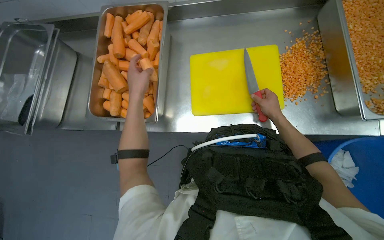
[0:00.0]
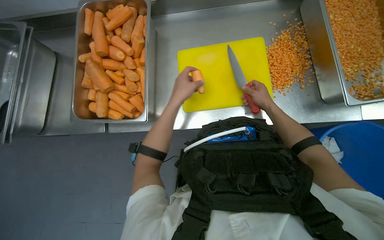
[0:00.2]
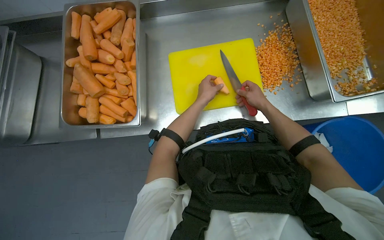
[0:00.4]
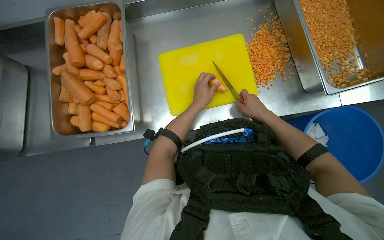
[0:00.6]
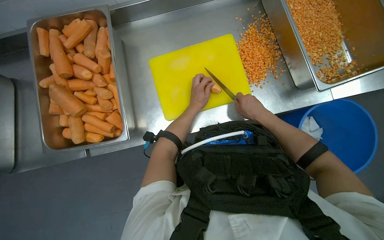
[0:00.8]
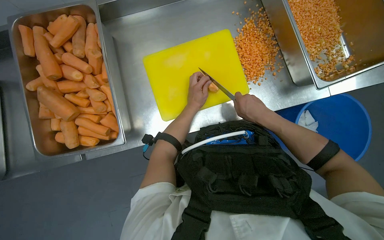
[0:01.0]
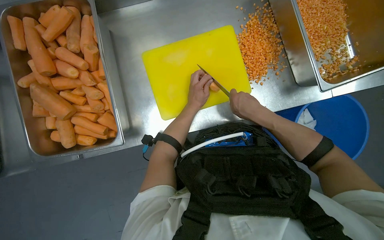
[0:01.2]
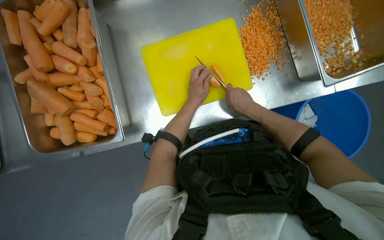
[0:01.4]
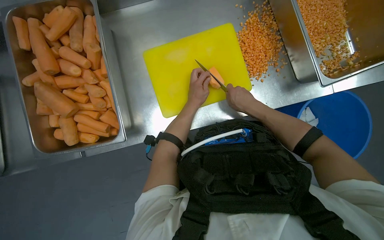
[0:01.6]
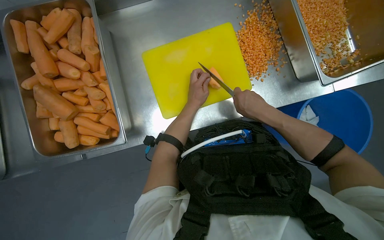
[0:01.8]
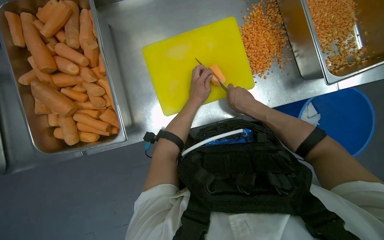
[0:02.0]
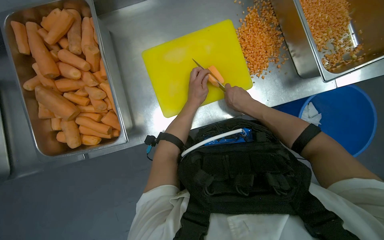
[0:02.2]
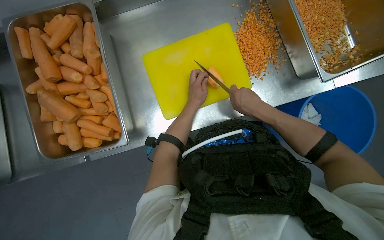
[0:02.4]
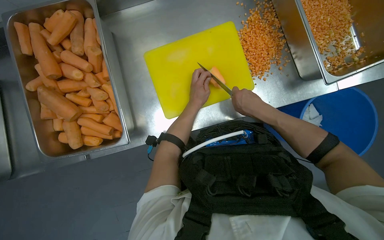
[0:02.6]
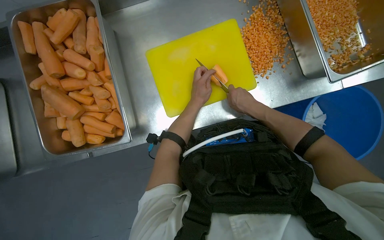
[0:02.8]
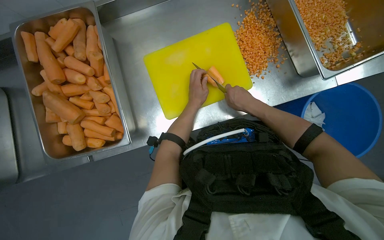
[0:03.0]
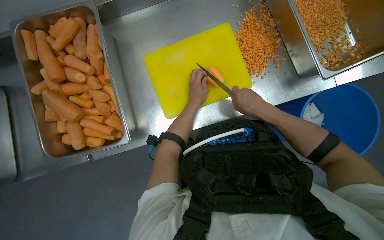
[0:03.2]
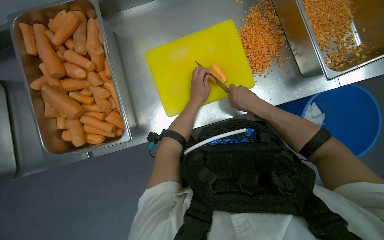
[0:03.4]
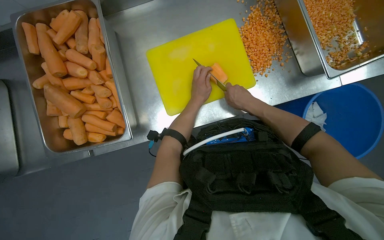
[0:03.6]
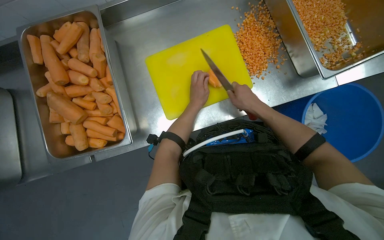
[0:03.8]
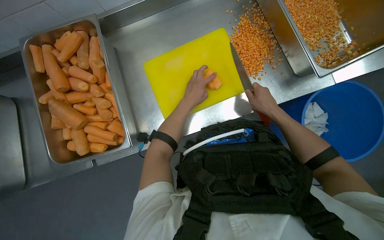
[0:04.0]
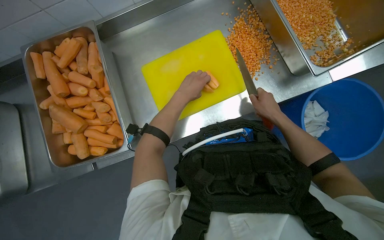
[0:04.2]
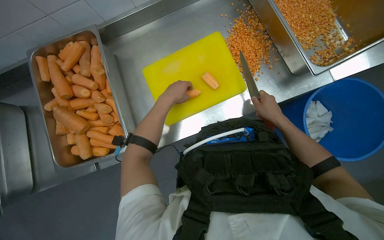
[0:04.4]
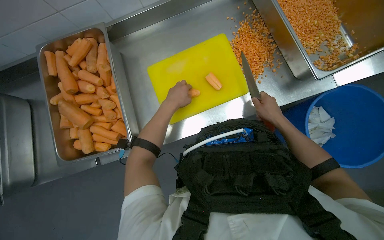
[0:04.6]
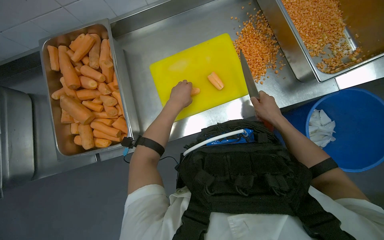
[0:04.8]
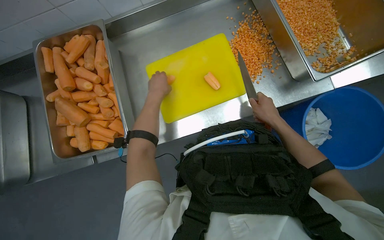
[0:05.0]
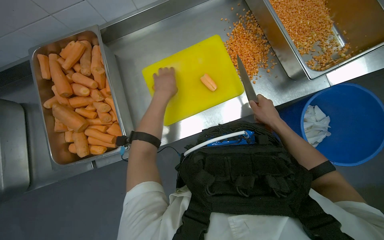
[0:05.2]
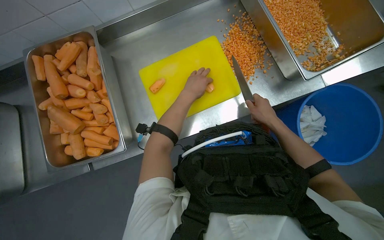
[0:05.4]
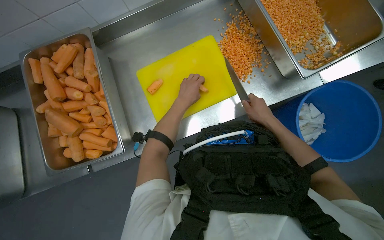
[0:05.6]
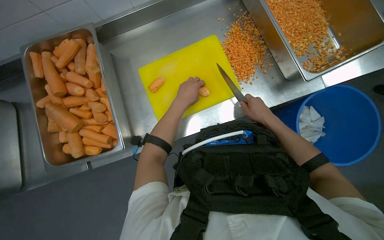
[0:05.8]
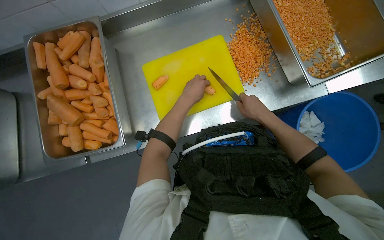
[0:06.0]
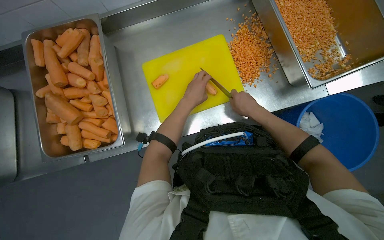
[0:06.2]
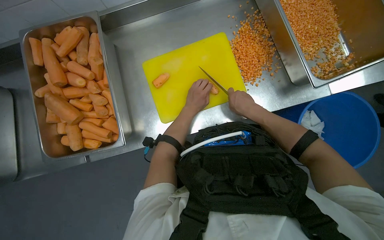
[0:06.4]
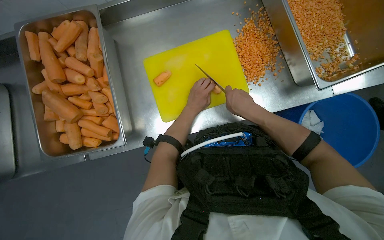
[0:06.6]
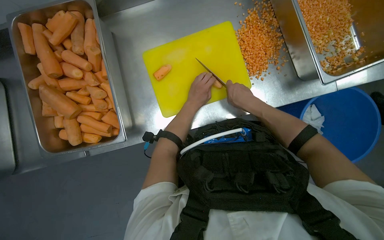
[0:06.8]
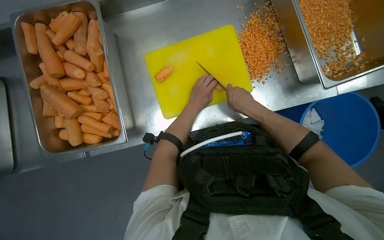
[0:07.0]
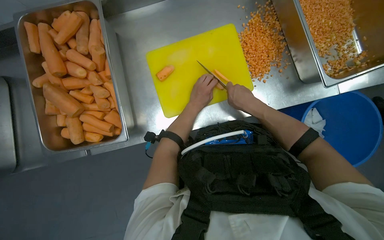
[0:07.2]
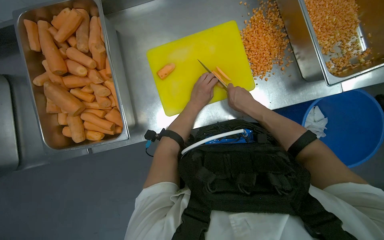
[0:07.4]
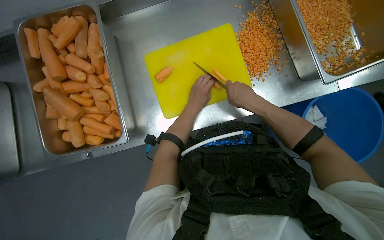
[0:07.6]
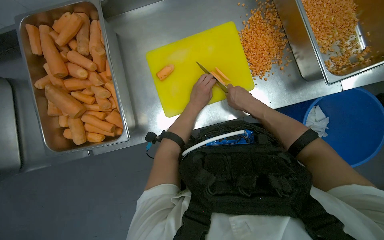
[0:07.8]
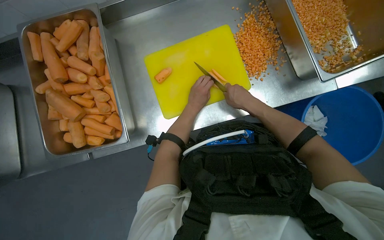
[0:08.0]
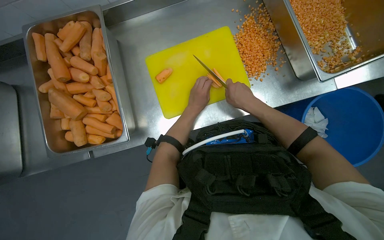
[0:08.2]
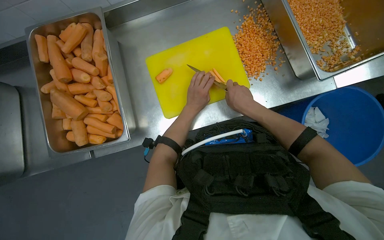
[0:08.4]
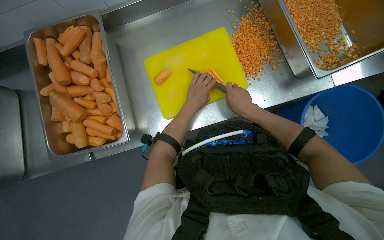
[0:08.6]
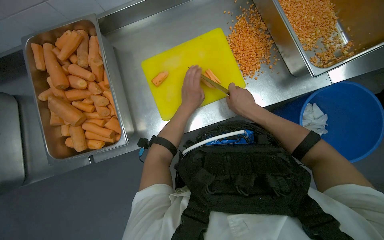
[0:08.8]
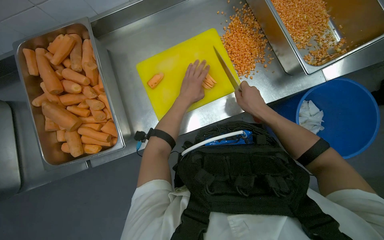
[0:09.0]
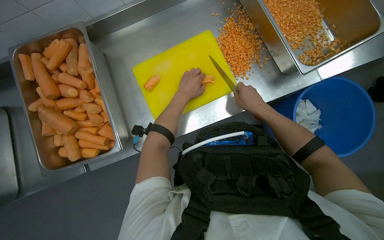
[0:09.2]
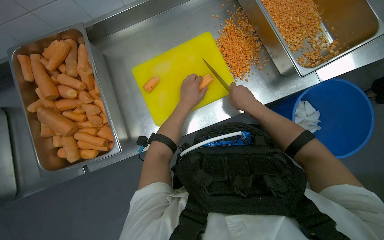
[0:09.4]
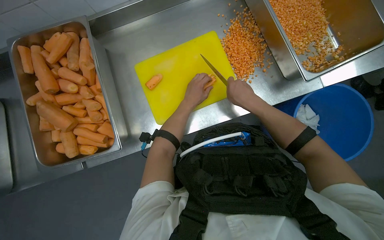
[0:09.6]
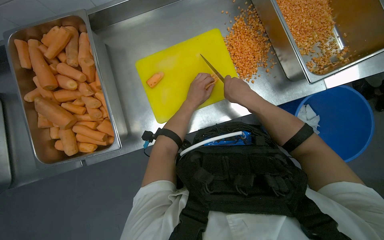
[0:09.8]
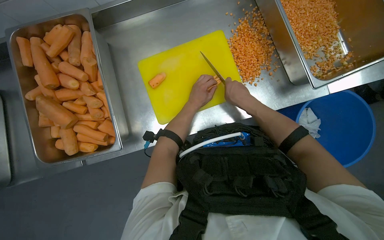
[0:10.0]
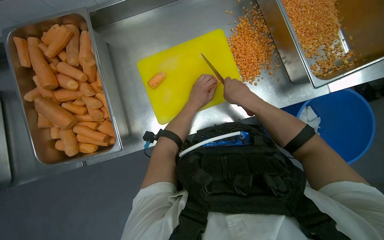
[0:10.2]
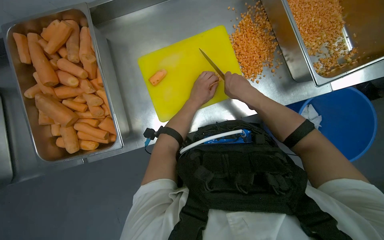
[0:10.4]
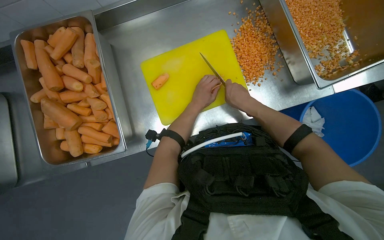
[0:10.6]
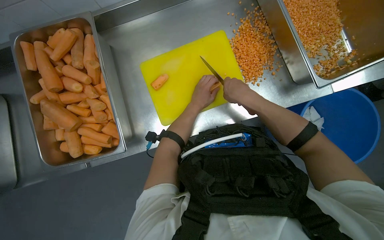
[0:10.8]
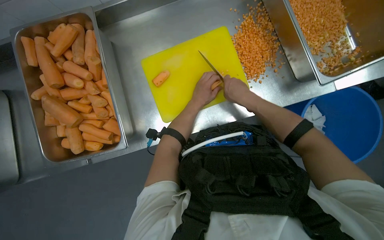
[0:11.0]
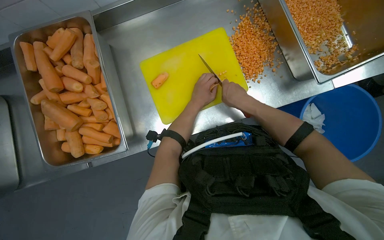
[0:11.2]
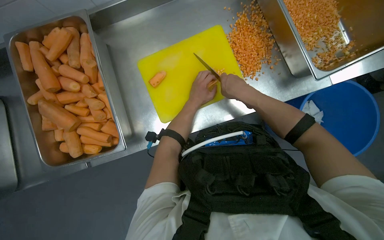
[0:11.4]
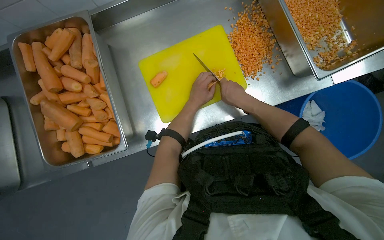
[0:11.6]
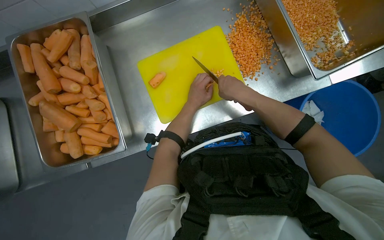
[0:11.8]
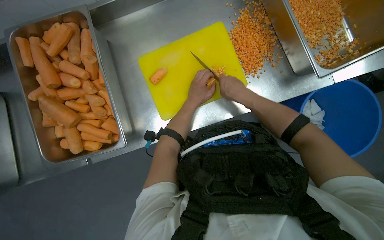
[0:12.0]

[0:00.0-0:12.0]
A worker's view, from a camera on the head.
Job: preparing food.
The whole recording: Dicing carrots on cutting board. The worker continues dicing carrots on a yellow cutting board and pushes the diced pieces into a metal tray.
0.0 to 1.6 s: The head turns to the right by some 20 degrees. The left hand shifts approximately 30 cm to the right and farther from the camera. The right hand shifts roughly 10 cm nearer to the camera.
1.6 to 3.0 s: The hands are busy where they are.
3.0 to 4.4 s: The left hand moves nearer to the camera, about 10 cm. Meanwhile the right hand is displaced to the right by roughly 10 cm.
4.4 to 6.0 s: The hands make small movements and keep their place.
6.0 to 7.6 s: The left hand goes approximately 10 cm farther from the camera. Meanwhile the right hand travels to the left by approximately 10 cm.
7.6 to 9.0 s: The right hand heads to the right, covering some 10 cm.
10.4 to 12.0 s: The hands stay close to where they were, moving slightly.

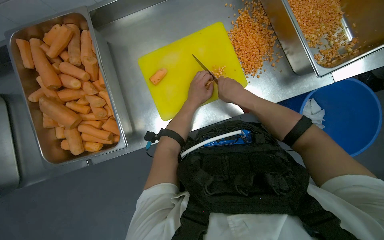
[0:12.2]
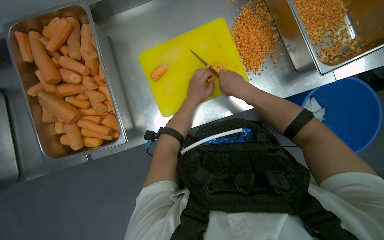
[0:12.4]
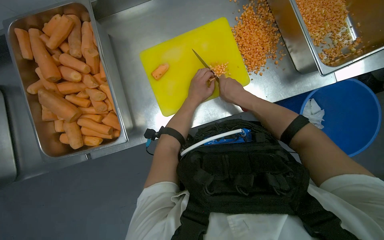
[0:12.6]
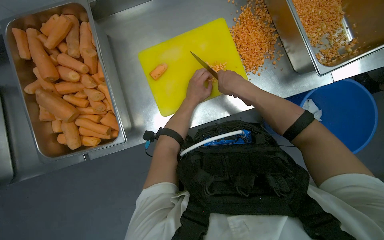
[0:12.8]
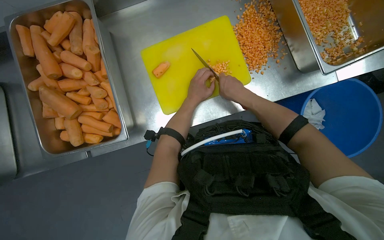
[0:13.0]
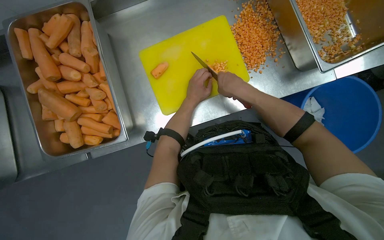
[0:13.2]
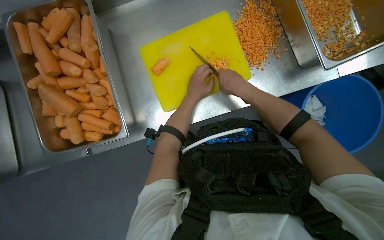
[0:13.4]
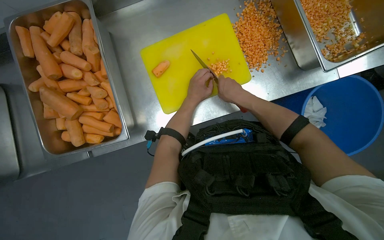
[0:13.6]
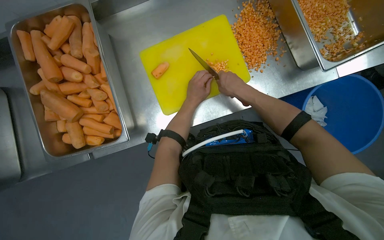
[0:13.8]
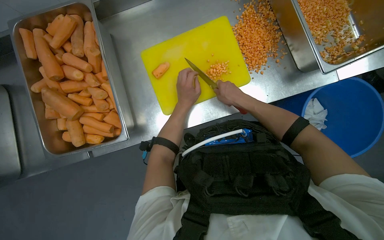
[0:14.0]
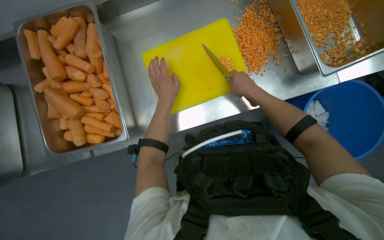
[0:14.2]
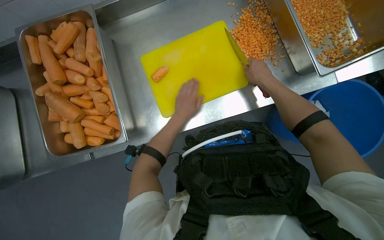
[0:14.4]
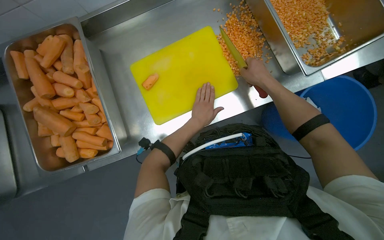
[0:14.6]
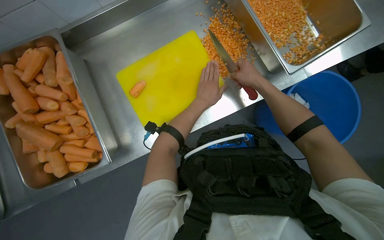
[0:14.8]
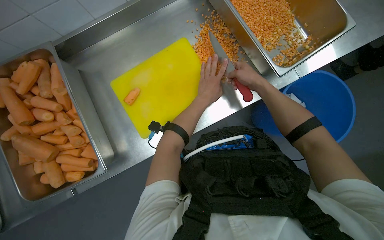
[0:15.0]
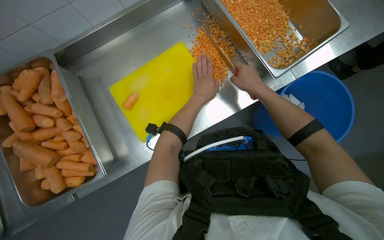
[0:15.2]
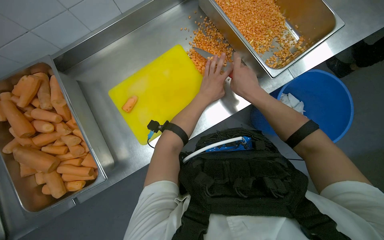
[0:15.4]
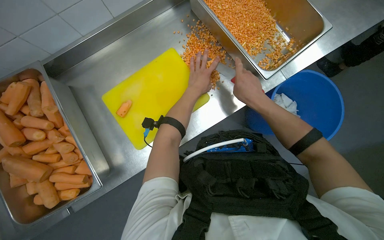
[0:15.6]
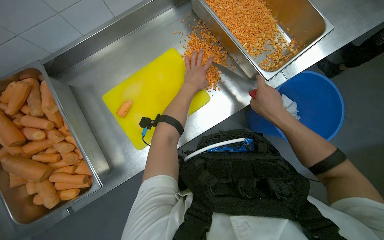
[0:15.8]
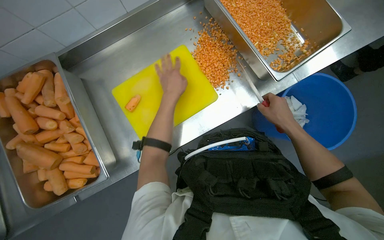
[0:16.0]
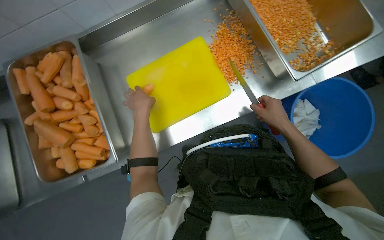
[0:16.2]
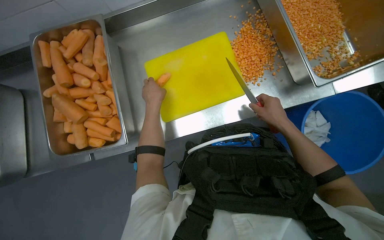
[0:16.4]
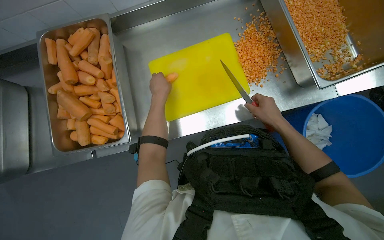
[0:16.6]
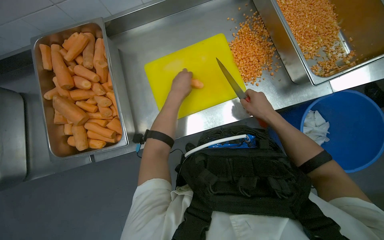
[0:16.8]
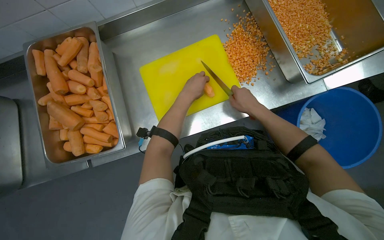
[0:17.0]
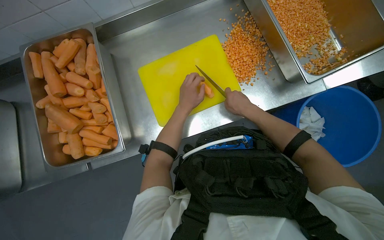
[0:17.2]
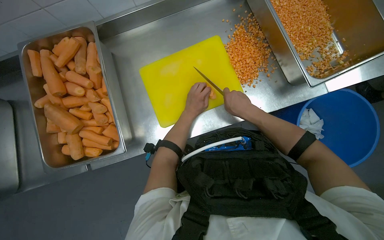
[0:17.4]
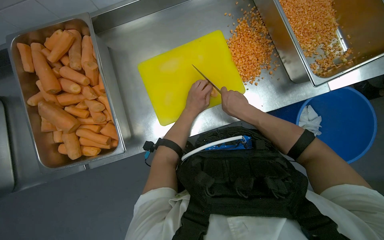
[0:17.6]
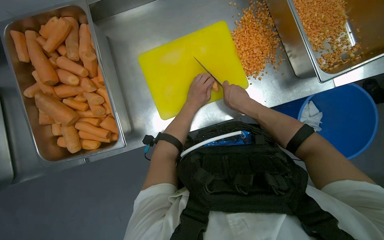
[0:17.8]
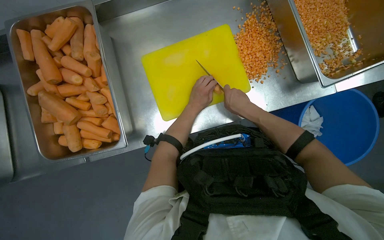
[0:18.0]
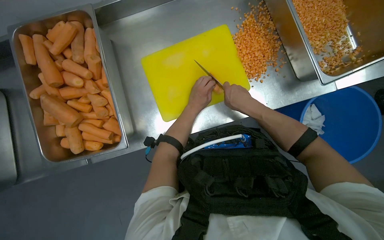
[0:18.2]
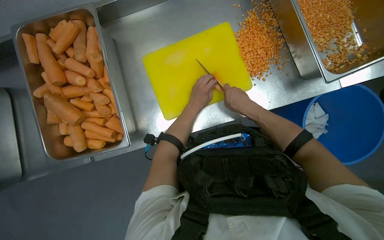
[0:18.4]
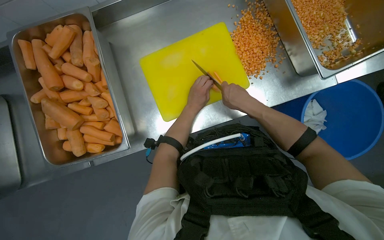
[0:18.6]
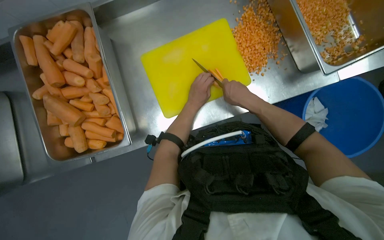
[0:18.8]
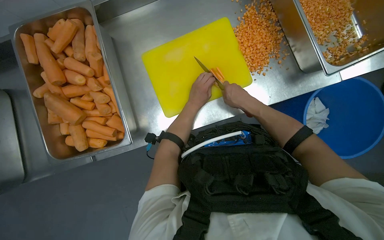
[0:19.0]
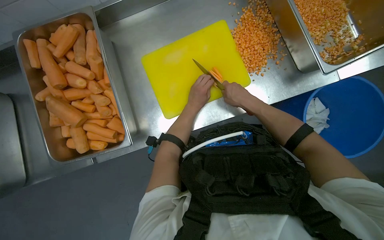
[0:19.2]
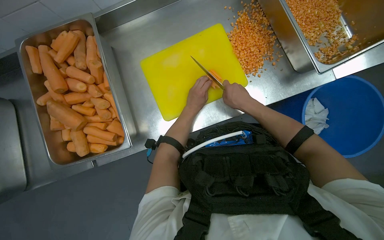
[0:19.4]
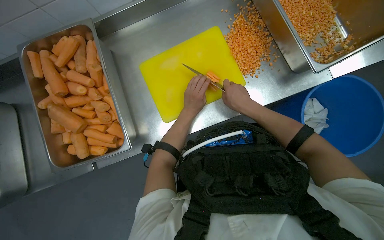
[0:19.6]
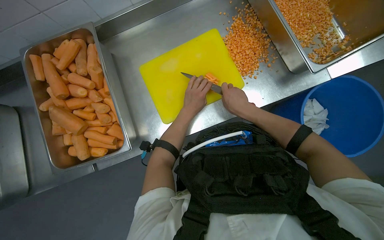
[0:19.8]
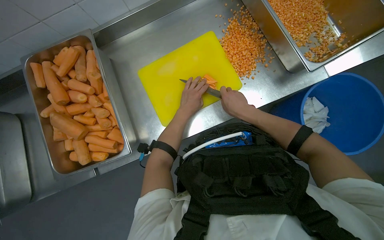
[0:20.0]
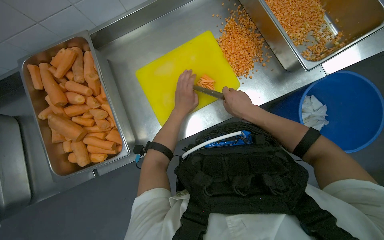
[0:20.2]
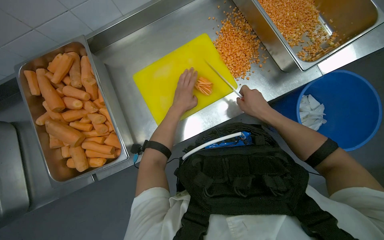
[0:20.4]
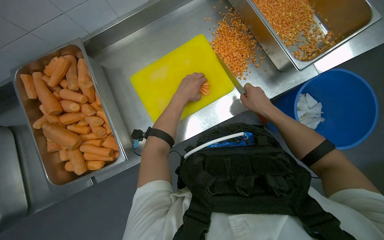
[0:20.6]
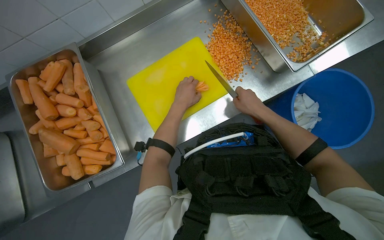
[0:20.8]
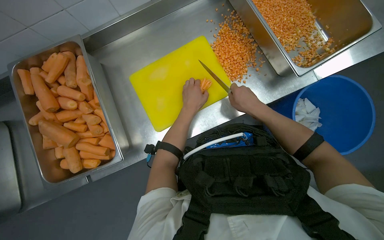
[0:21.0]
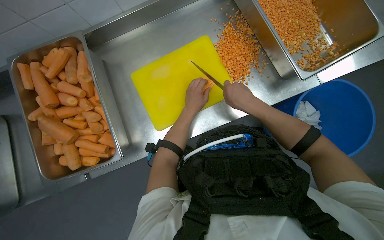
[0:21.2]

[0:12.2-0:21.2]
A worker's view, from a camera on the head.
Job: preparing food.
The whole recording: Dicing carrots on cutting board. The worker continues dicing carrots on a yellow cutting board and pushes the diced pieces into a metal tray.
12.2 to 13.8 s: The hands stay close to where they were, moving slightly.
13.8 to 15.2 s: The right hand moves to the right, about 20 cm.
15.2 to 16.6 s: The left hand travels to the left by about 25 cm, while the right hand goes roughly 10 cm down the picture.
16.6 to 18.2 s: The right hand goes approximately 10 cm to the left. The left hand shifts some 20 cm farther from the camera and to the right.
18.2 to 19.8 s: The hands are busy where they are.
